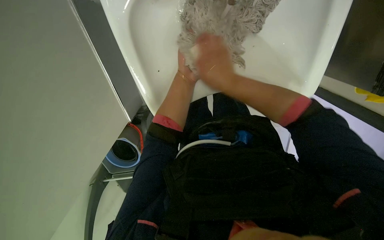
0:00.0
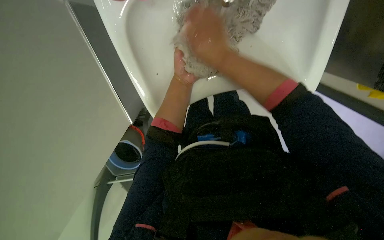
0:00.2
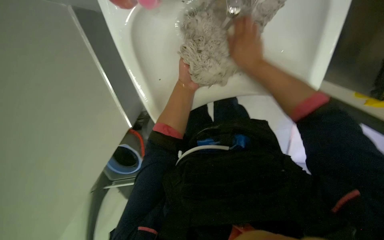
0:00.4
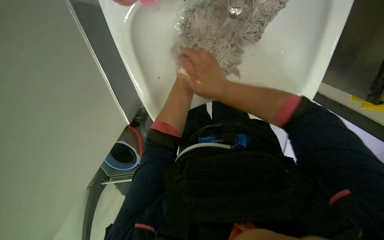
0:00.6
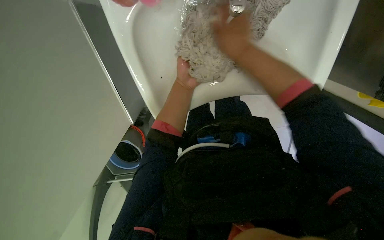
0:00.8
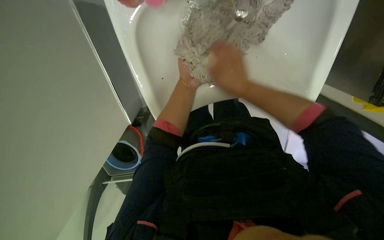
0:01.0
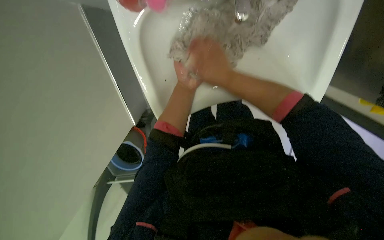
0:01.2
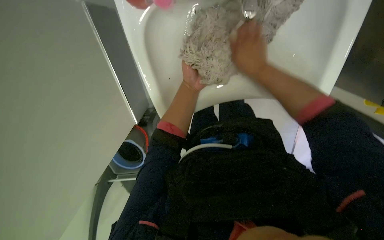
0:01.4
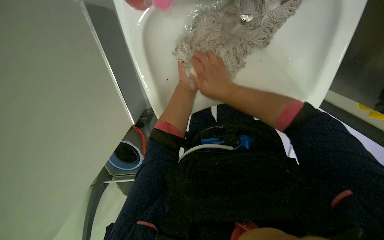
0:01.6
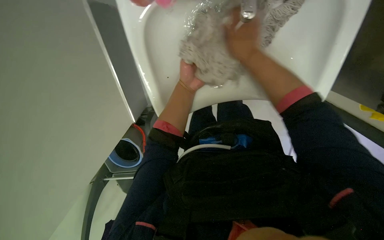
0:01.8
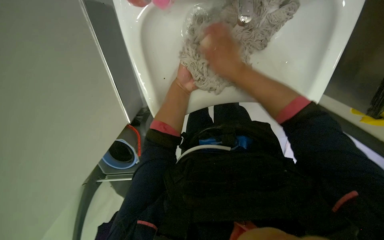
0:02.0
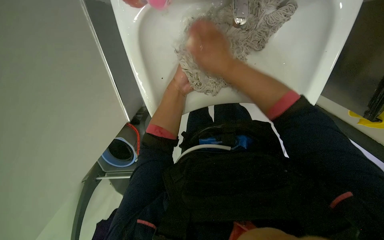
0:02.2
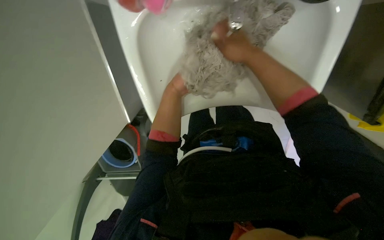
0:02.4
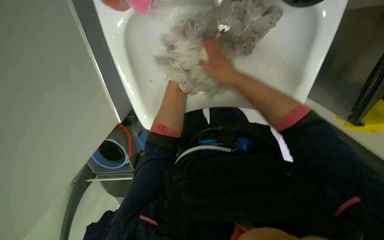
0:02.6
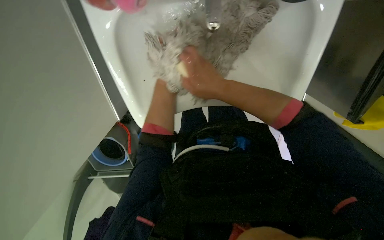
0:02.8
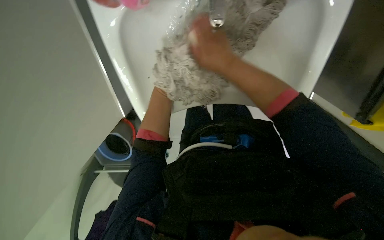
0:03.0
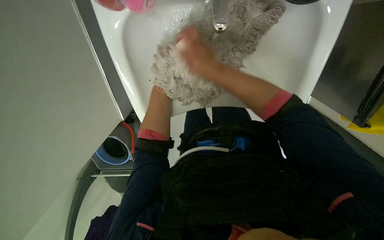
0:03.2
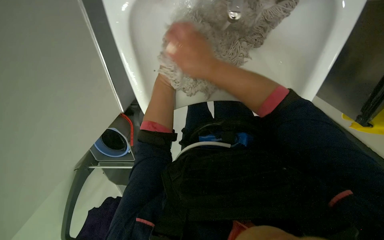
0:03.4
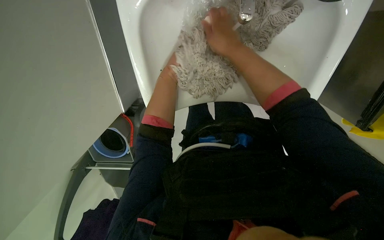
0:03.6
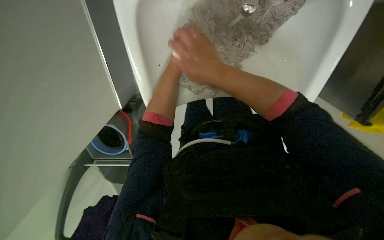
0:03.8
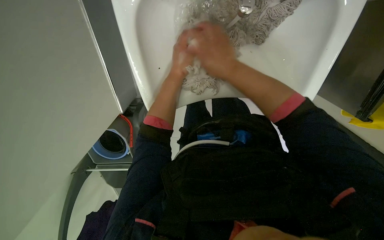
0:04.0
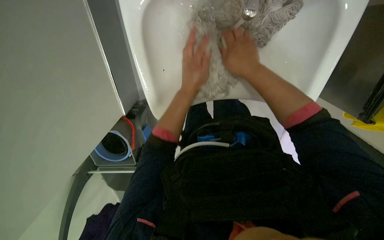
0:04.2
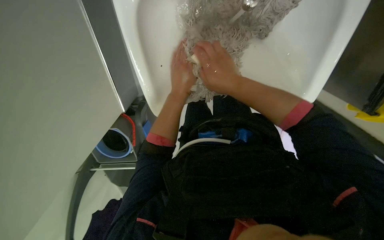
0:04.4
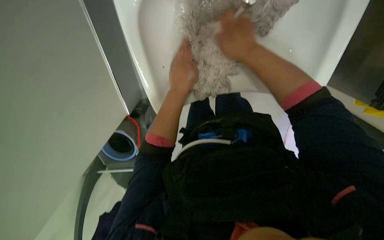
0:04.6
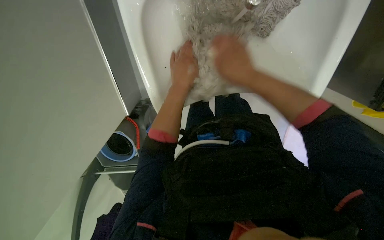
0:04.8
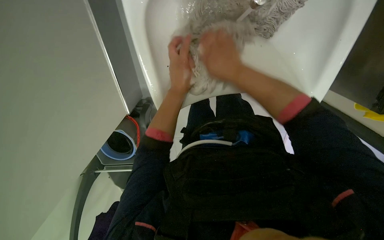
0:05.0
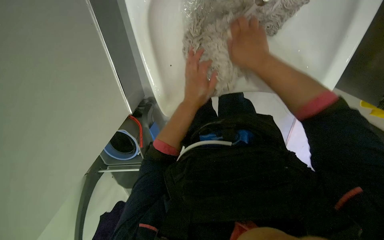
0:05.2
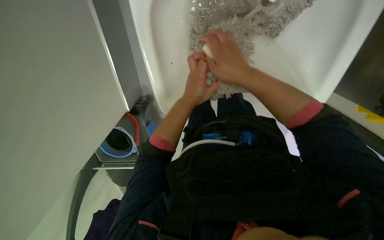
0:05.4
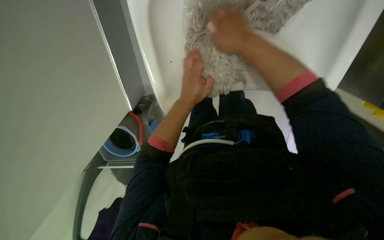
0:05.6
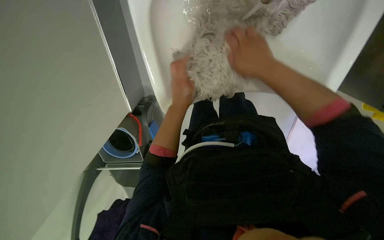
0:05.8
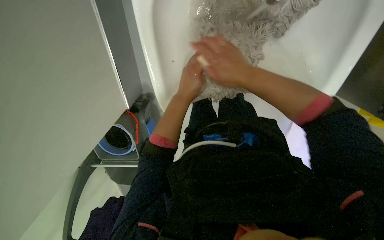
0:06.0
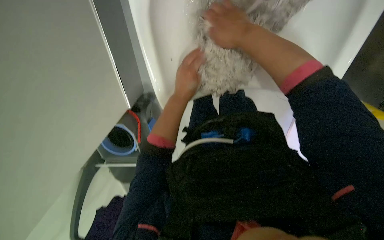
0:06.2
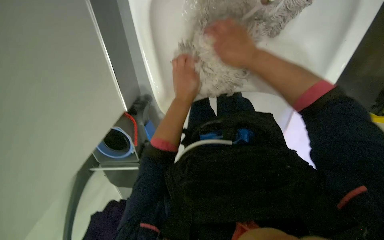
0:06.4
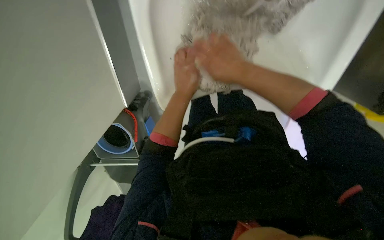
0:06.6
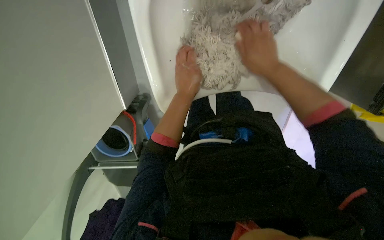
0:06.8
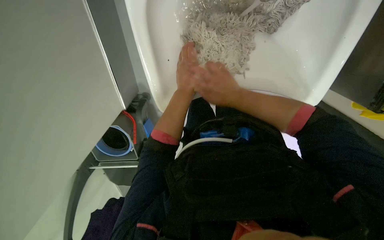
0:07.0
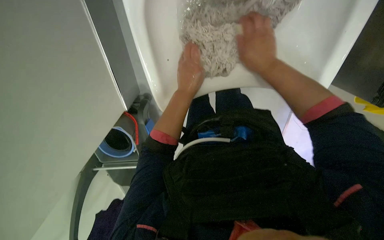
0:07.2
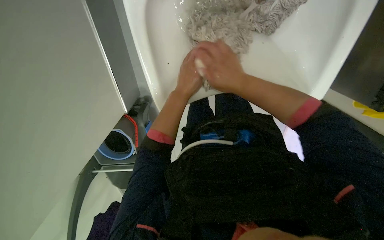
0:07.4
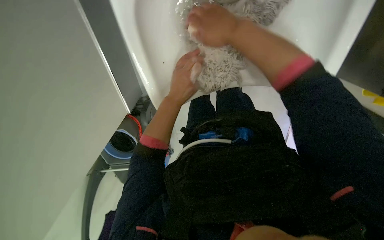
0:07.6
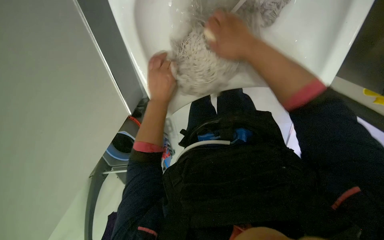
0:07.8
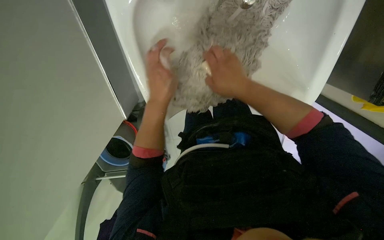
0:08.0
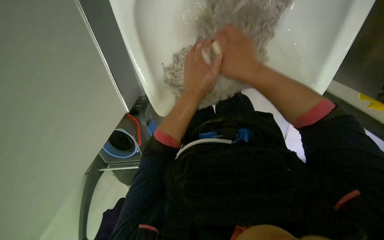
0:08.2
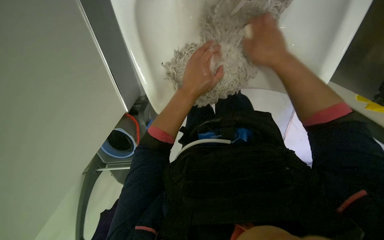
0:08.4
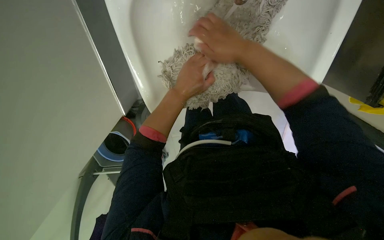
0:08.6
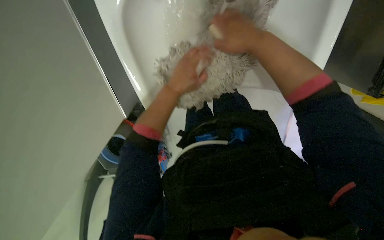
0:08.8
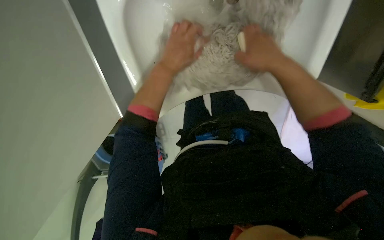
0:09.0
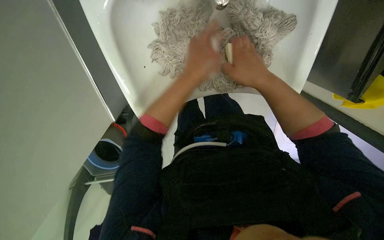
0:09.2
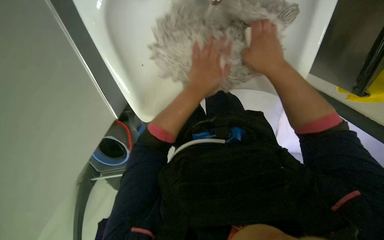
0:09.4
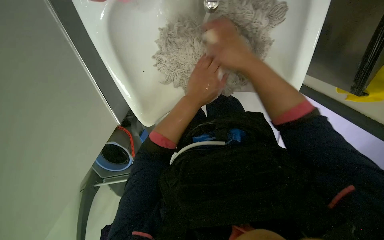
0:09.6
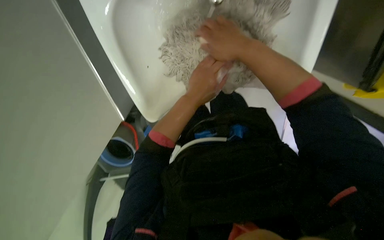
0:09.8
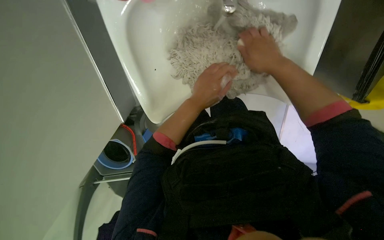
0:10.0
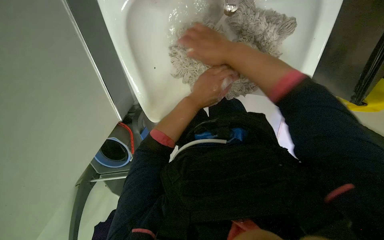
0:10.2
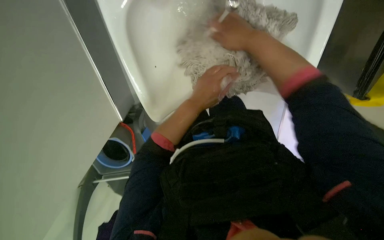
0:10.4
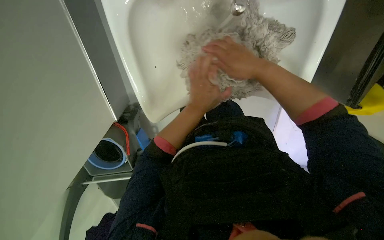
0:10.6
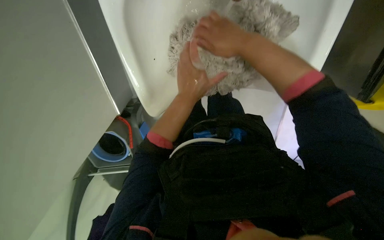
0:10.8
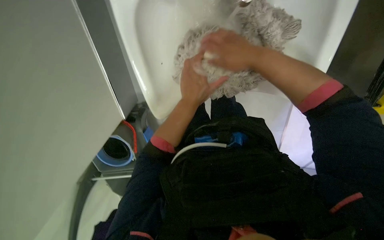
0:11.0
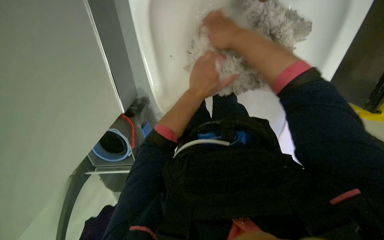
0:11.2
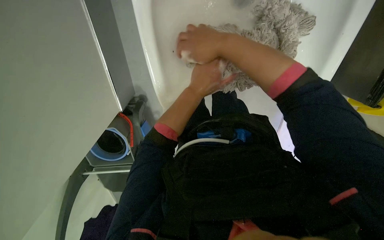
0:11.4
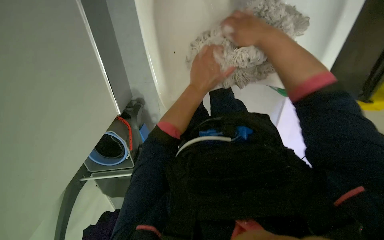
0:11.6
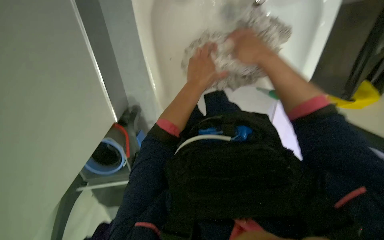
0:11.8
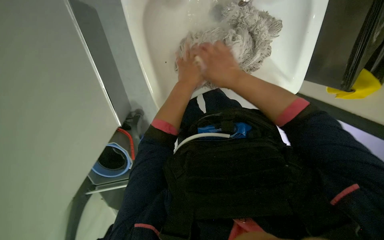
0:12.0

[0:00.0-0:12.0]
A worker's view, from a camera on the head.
Job: preparing cleaning supplies.
The whole recording: Cleaning mop head in sink. The worker cleans a mop head in the sink, alternating between rinsing and scrubbing it.
0:01.6 to 0:03.0: The right hand moves nearer and farther over some 10 cm, changing direction 2 times.
0:04.4 to 0:06.0: The left hand moves nearer and farther over roughly 10 cm, changing direction 3 times.
0:06.0 to 0:07.6: The right hand swings up and down the picture, some 15 cm each way, with 2 reversals.
0:07.6 to 0:09.0: The right hand is displaced to the right by roughly 15 cm.
0:09.0 to 0:10.4: The left hand shifts about 10 cm down the picture; the right hand goes left and right, approximately 10 cm each way, reversing 2 times.
0:10.4 to 0:12.0: The right hand is displaced down the picture by roughly 10 cm.

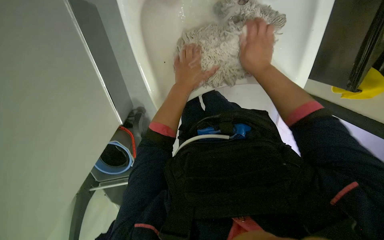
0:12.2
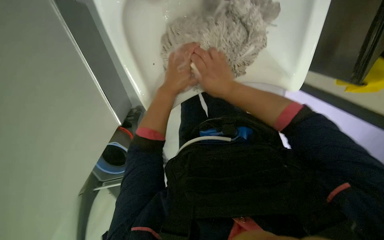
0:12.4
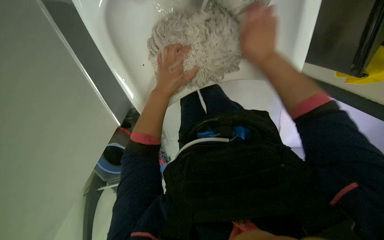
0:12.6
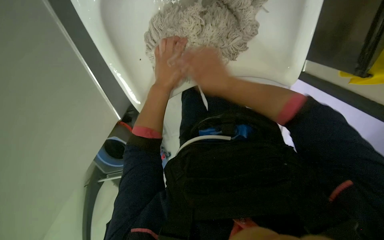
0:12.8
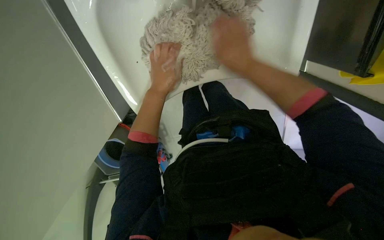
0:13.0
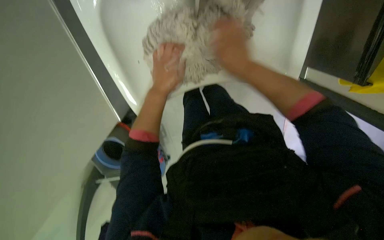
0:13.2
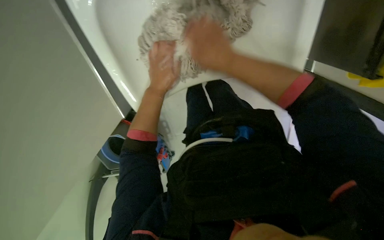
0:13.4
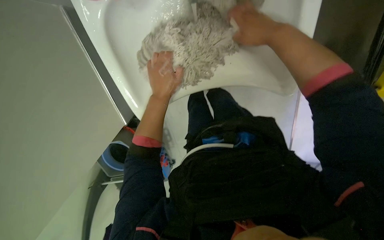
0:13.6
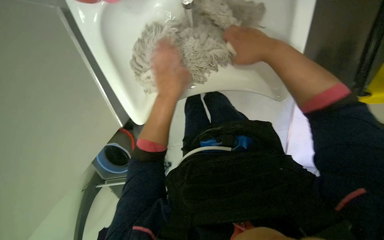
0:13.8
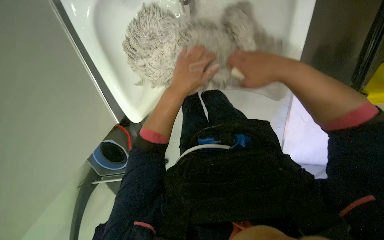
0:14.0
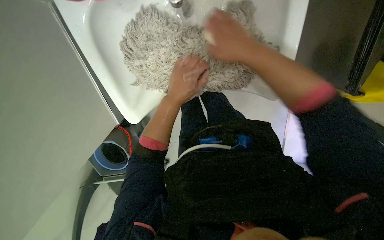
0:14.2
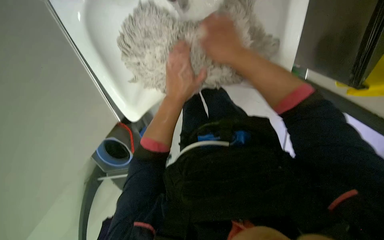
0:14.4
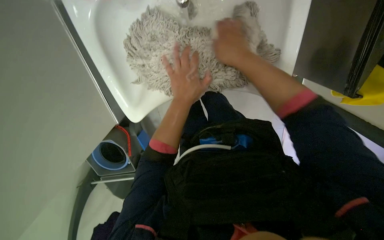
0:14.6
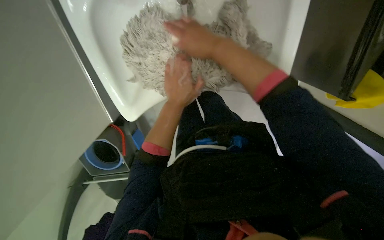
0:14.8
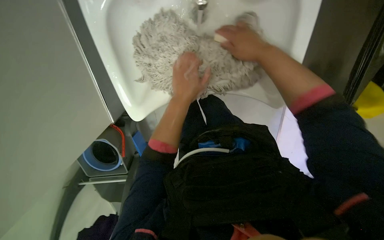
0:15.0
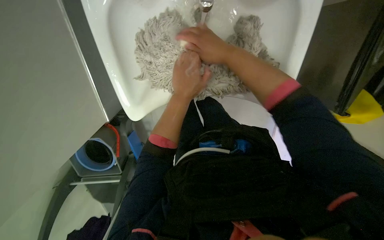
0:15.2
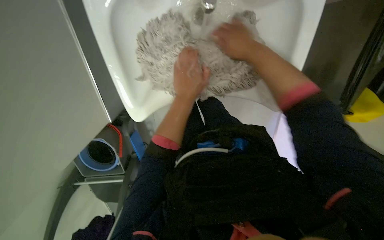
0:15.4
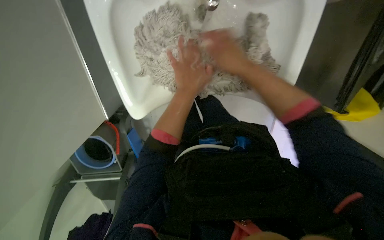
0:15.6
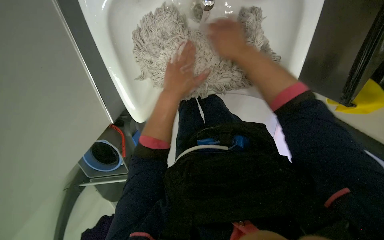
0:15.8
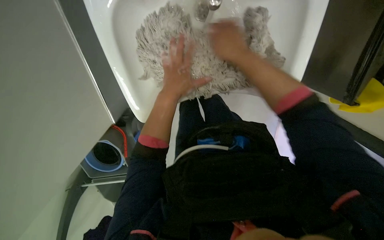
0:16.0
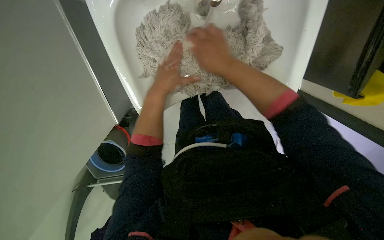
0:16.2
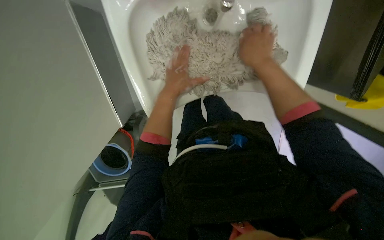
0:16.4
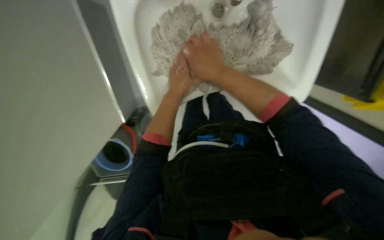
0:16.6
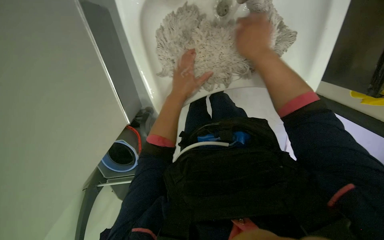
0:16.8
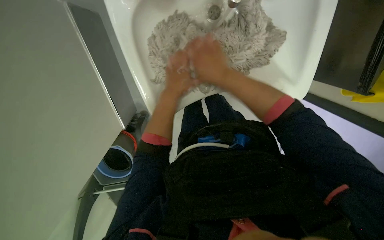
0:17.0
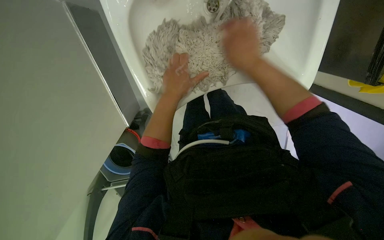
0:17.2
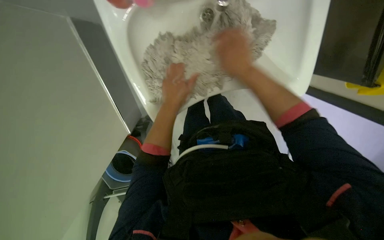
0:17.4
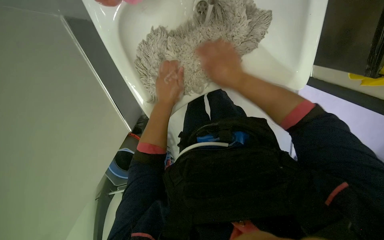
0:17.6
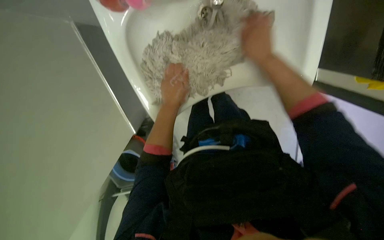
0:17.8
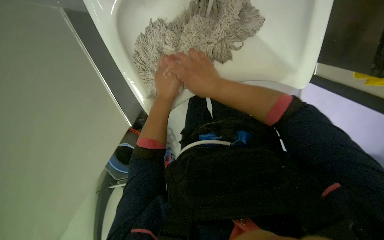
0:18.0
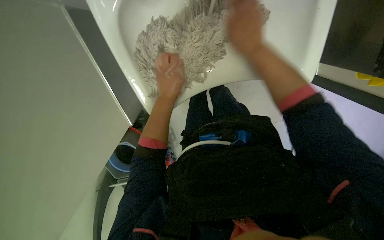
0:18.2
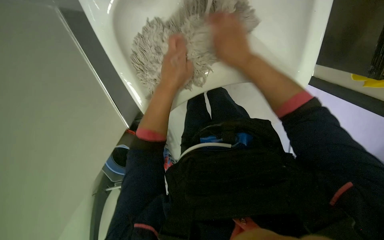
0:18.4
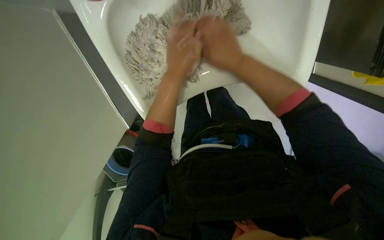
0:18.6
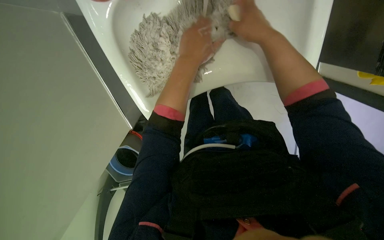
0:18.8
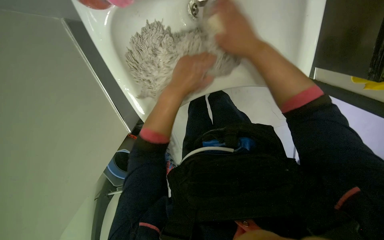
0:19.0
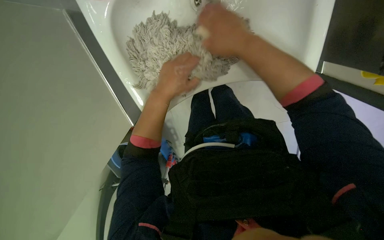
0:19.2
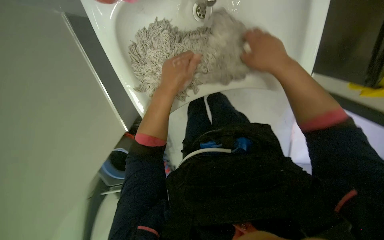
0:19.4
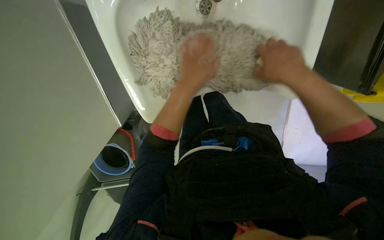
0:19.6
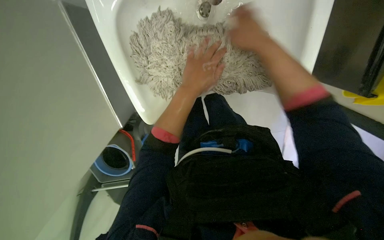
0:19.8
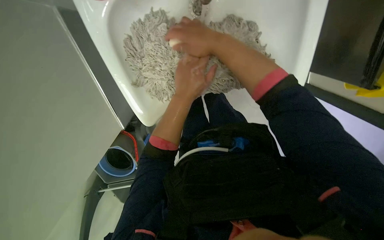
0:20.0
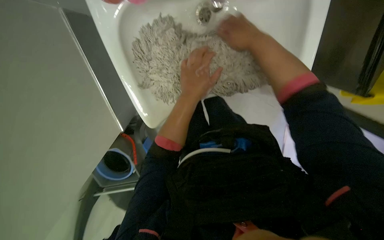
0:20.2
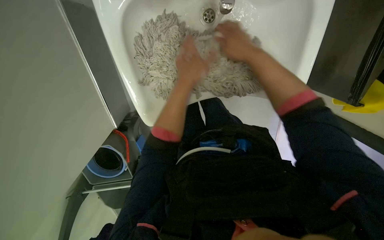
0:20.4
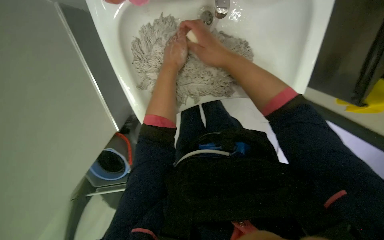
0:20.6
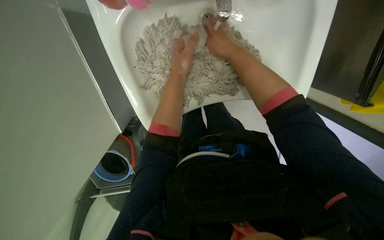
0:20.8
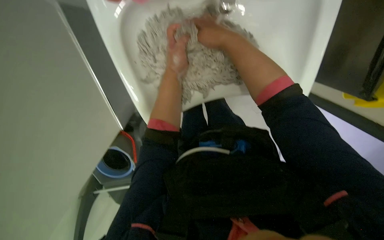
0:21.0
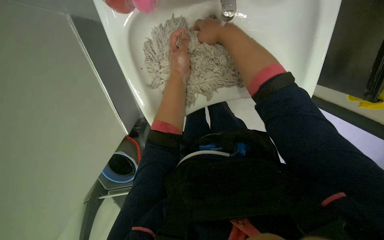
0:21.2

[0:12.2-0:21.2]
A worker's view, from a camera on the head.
Job: preparing cleaning supplies.
The whole recording: Cleaning mop head in sink. The worker cleans a mop head in the sink, alternating between rinsing and scrubbing it.
0:12.2 to 0:13.8: The right hand travels up the picture and back again, some 10 cm each way.
0:13.8 to 0:15.2: The right hand swings left and right, about 15 cm each way, with 2 reversals.
0:16.6 to 0:18.2: The right hand goes left and right, about 15 cm each way, reversing 2 times.
0:18.2 to 0:19.8: The right hand moves some 5 cm to the right and comes back.
0:19.8 to 0:21.2: The left hand travels farther from the camera and up the picture by approximately 15 cm; the right hand moves left and right over roughly 10 cm, changing direction 2 times.
